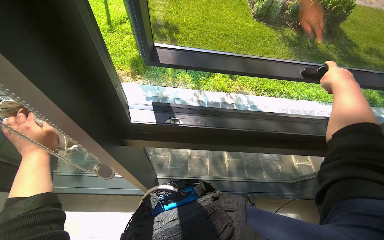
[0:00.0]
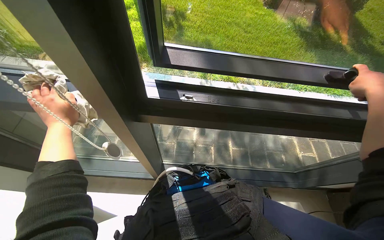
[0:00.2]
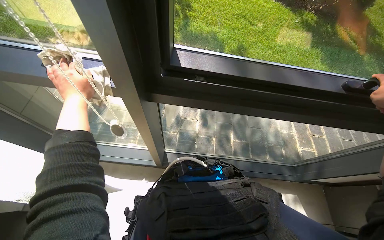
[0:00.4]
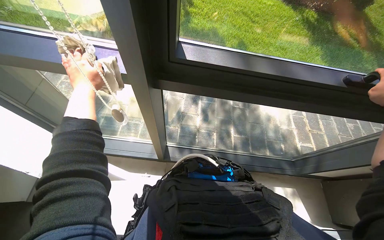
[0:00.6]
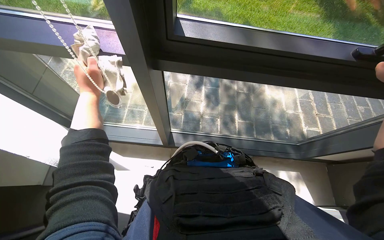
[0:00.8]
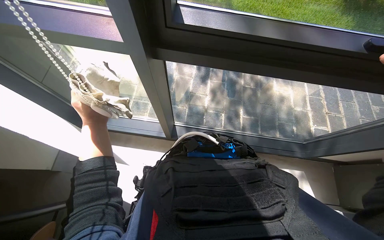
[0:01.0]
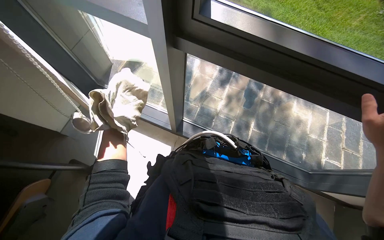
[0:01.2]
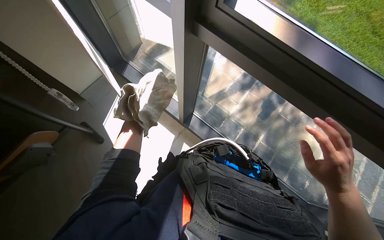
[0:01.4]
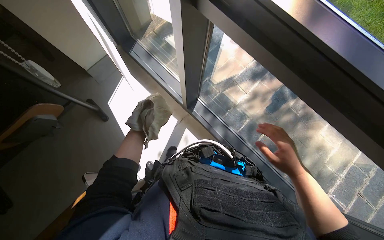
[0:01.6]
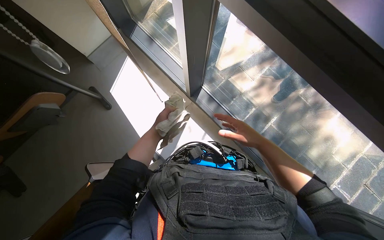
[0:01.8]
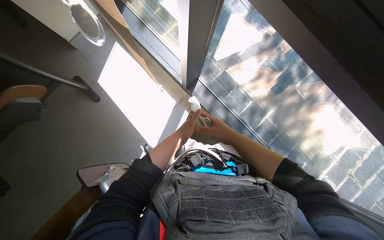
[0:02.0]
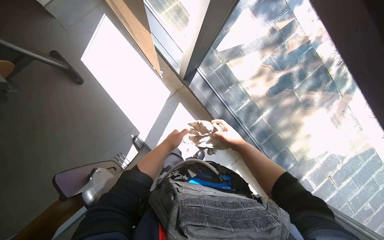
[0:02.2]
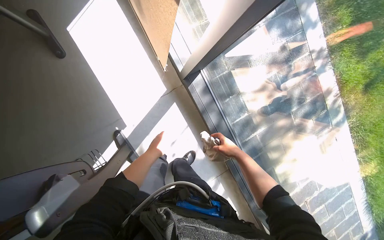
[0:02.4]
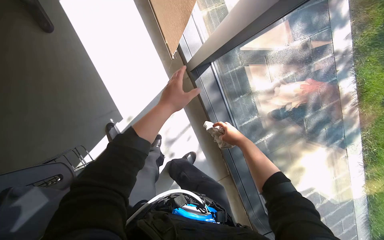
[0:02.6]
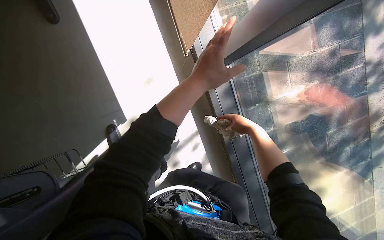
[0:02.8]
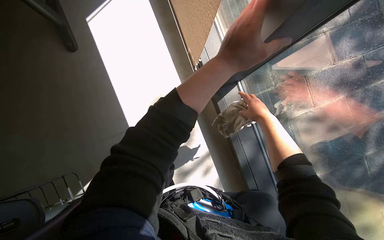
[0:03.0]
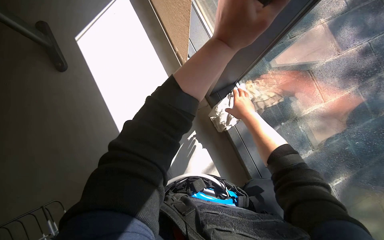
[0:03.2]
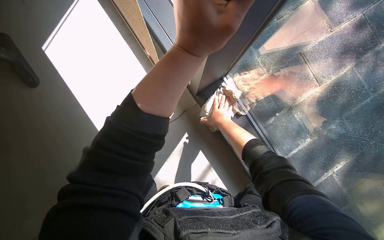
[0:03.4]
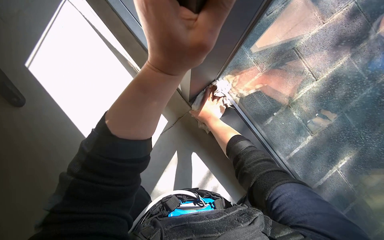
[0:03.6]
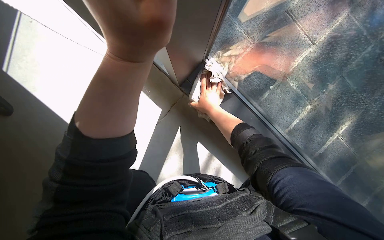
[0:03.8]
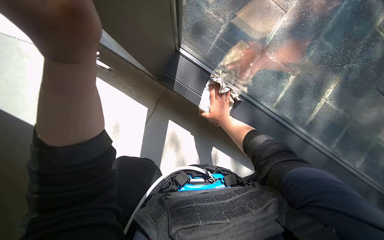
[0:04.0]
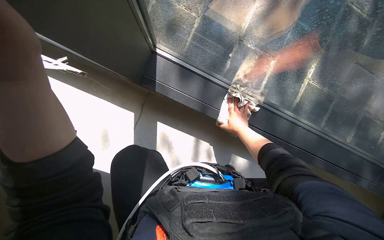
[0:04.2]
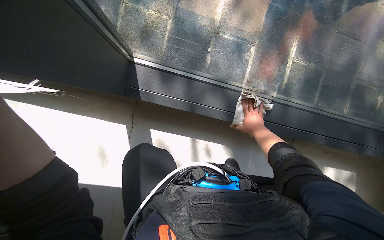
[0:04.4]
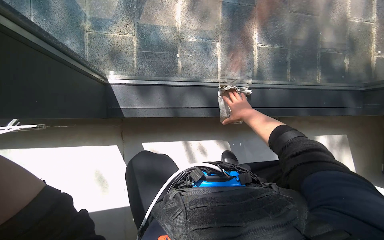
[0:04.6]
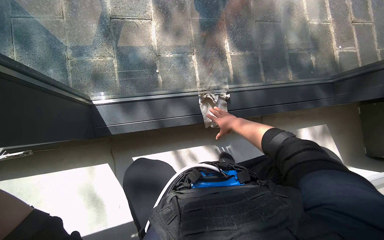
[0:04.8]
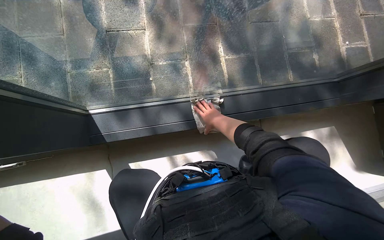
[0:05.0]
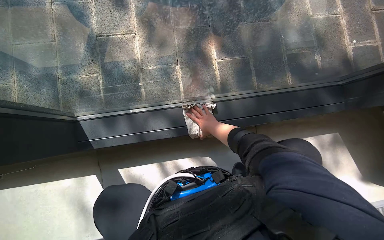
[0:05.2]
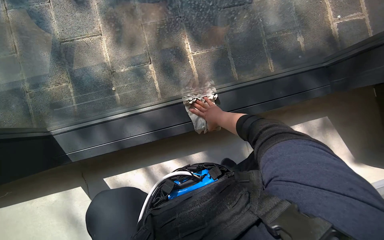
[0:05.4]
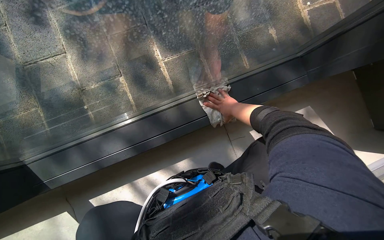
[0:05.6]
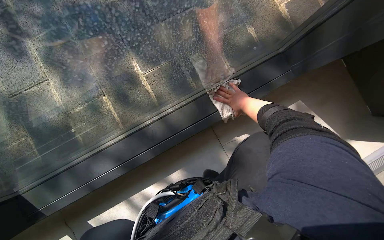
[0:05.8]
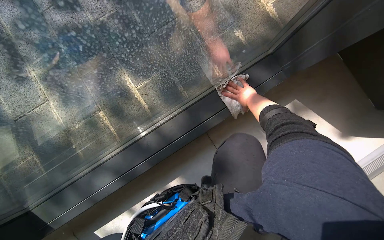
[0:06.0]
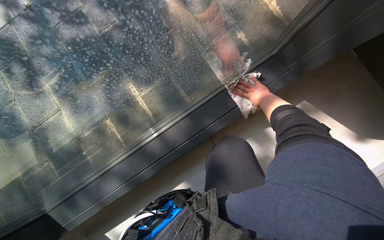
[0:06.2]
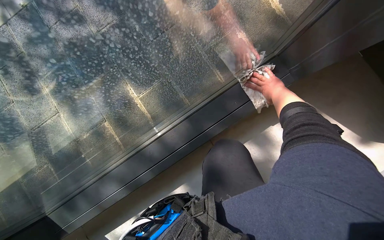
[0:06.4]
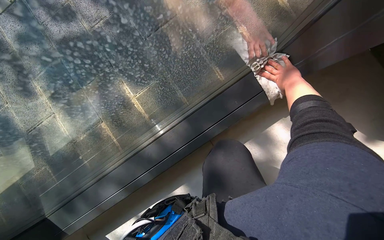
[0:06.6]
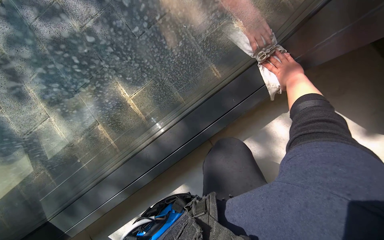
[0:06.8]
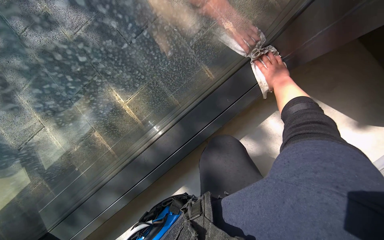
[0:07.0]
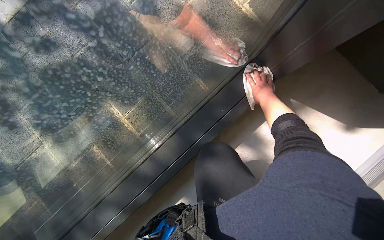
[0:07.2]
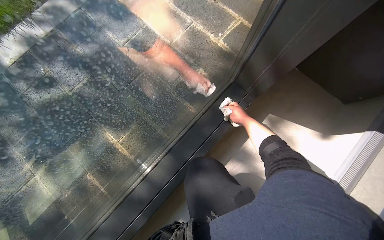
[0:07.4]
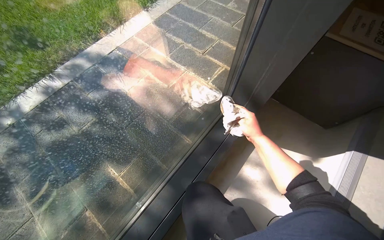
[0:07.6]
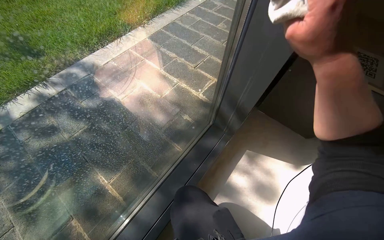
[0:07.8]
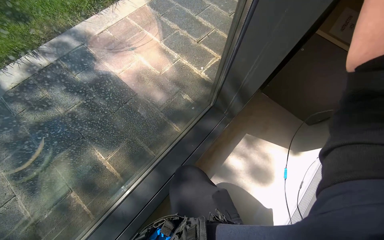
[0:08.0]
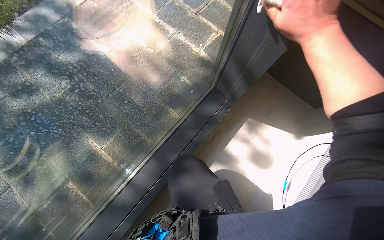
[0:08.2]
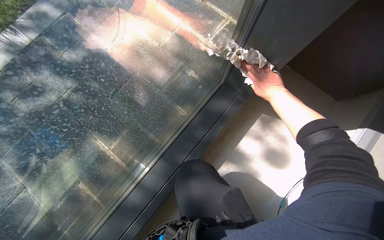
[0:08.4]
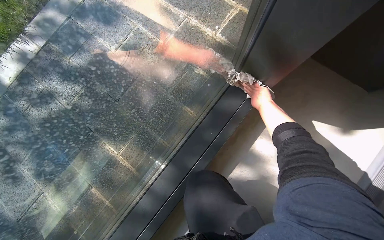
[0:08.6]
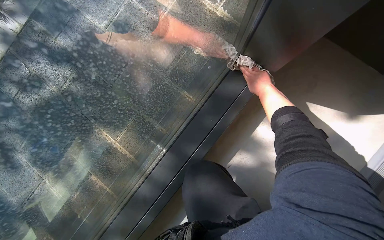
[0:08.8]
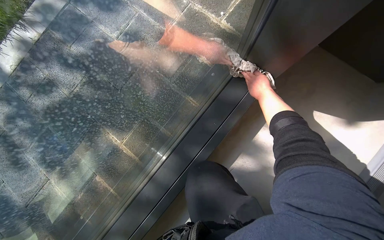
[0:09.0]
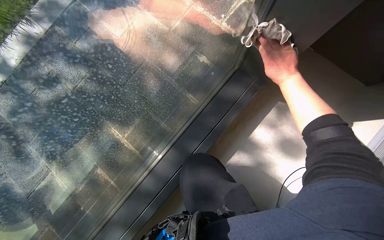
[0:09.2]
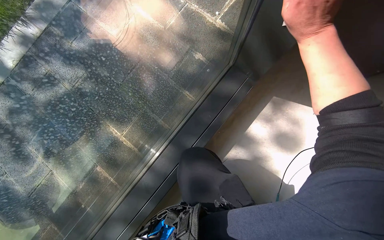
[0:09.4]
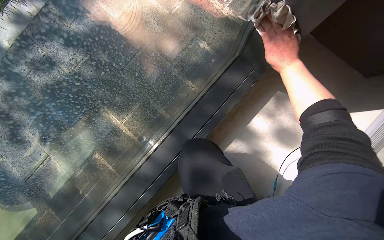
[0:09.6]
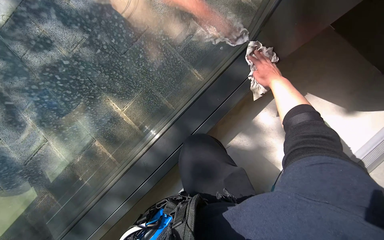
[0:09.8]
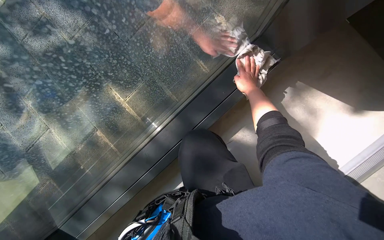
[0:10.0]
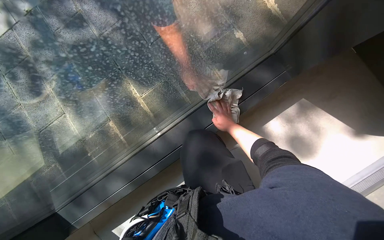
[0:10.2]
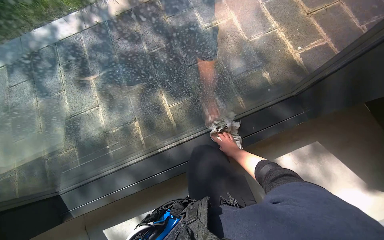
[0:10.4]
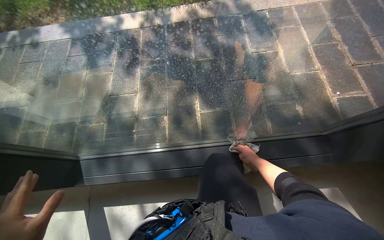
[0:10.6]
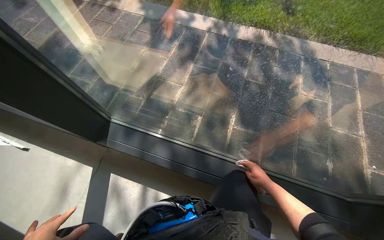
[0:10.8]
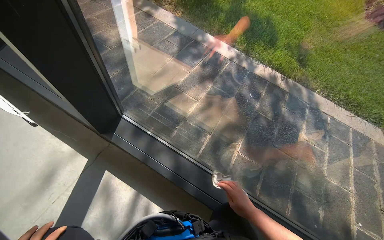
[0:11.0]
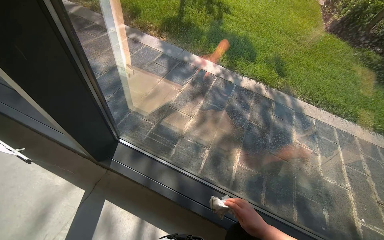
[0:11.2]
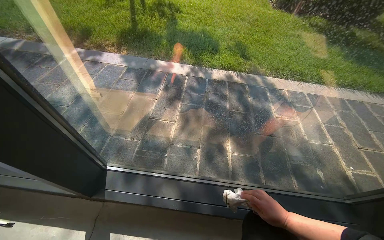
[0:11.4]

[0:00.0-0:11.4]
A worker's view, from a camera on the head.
Job: cleaning windows.
The whole recording: Cleaning window frame. The worker washes the cloth in the bucket and wipes the frame of a large window with it.
0:00.0 to 0:01.4: The view tips downward by some 15 degrees. The scene turns about 30 degrees clockwise in the picture.
0:01.4 to 0:02.8: The camera is carried about 40 cm. The view tilts about 20 degrees downward. Everything in view rotates roughly 30 degrees clockwise.
0:02.8 to 0:04.2: Everything in view rotates roughly 45 degrees counterclockwise.
0:04.2 to 0:05.6: The camera travels roughly 50 cm. The scene turns roughly 50 degrees counterclockwise in the picture.
0:05.6 to 0:07.2: The right hand is displaced to the right by roughly 30 cm.
0:07.2 to 0:08.6: The right hand moves some 60 cm nearer to the camera and comes back.
0:08.6 to 0:10.0: The right hand goes some 10 cm to the left, and travels nearer to the camera and back again, about 30 cm each way.
0:10.0 to 0:11.4: The head travels some 50 cm. The camera pitches upward, by roughly 30 degrees. Everything in view rotates some 55 degrees clockwise.

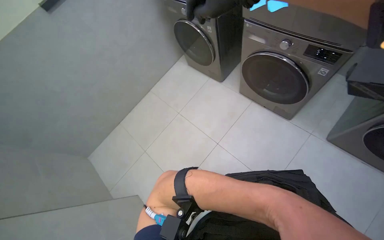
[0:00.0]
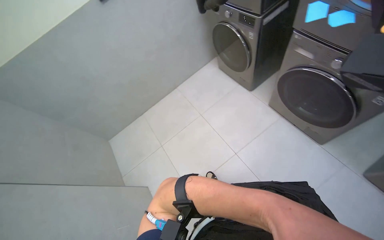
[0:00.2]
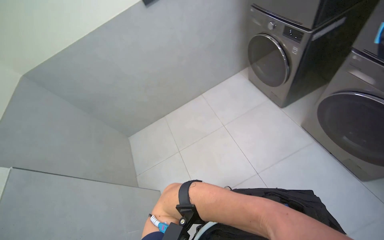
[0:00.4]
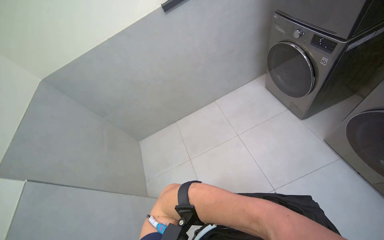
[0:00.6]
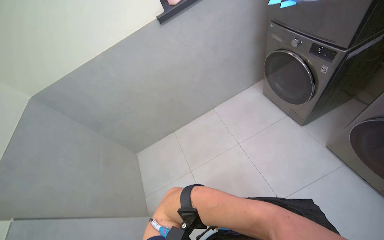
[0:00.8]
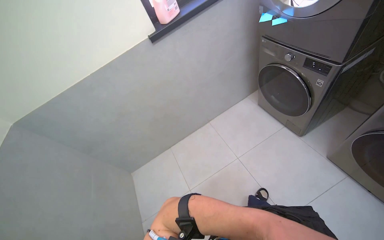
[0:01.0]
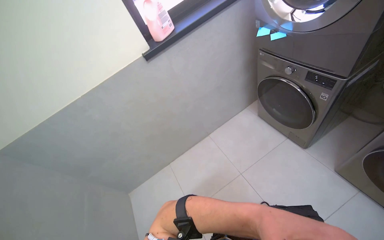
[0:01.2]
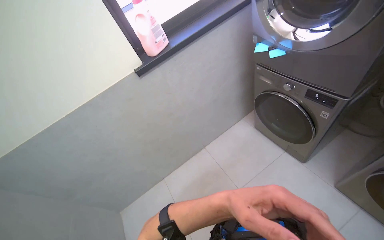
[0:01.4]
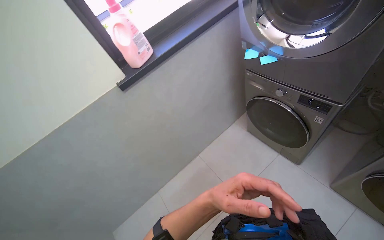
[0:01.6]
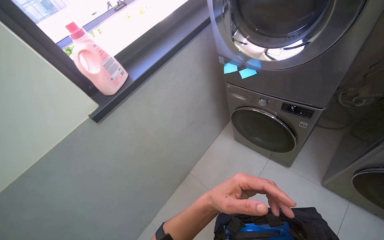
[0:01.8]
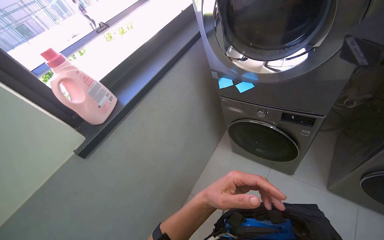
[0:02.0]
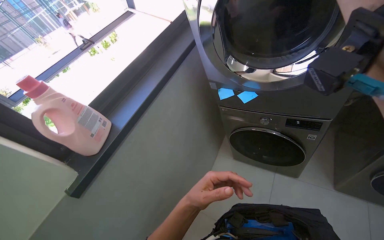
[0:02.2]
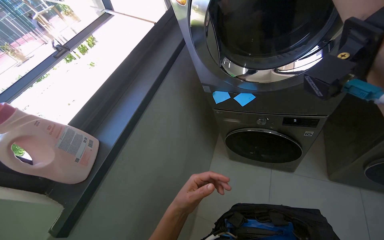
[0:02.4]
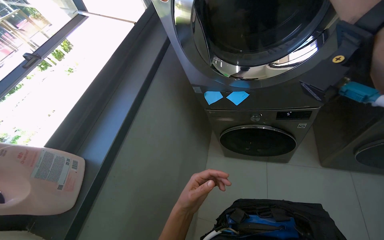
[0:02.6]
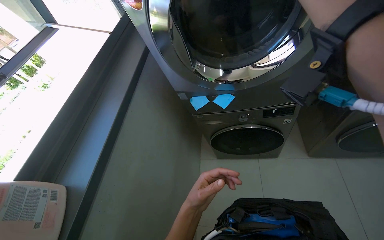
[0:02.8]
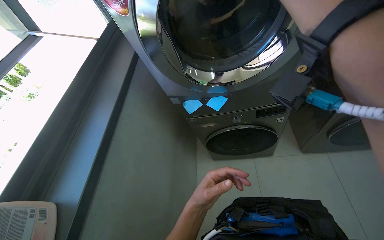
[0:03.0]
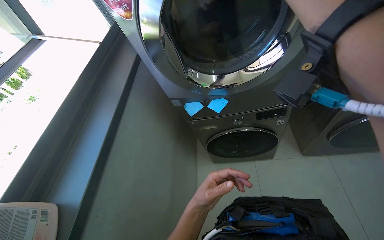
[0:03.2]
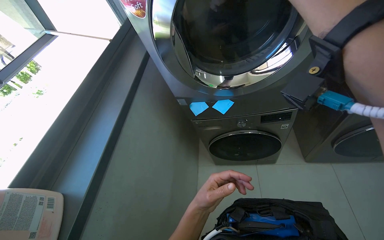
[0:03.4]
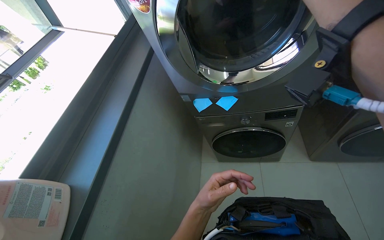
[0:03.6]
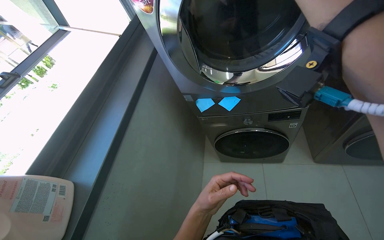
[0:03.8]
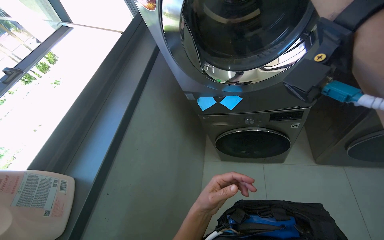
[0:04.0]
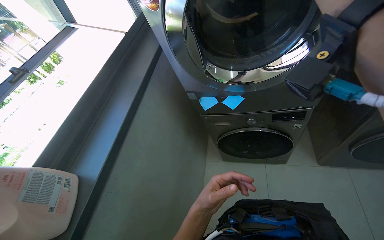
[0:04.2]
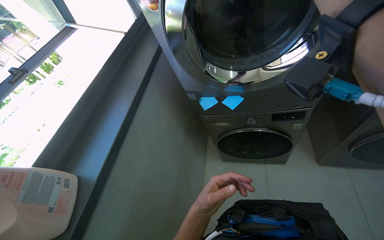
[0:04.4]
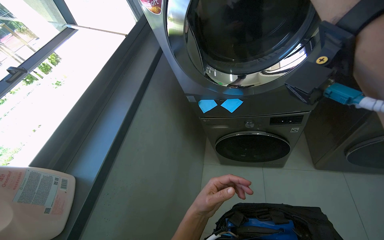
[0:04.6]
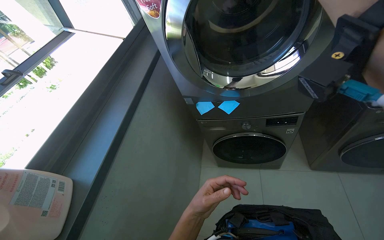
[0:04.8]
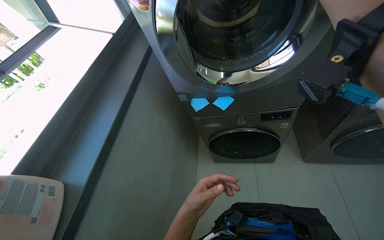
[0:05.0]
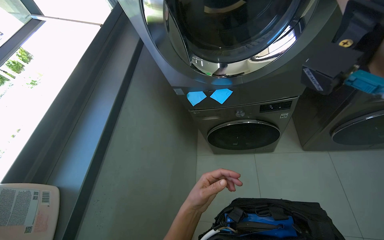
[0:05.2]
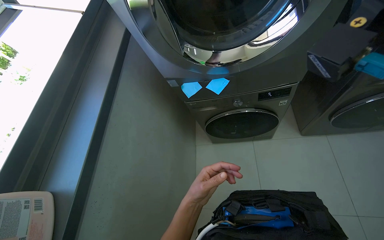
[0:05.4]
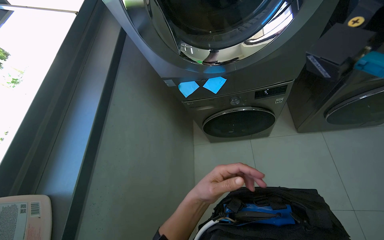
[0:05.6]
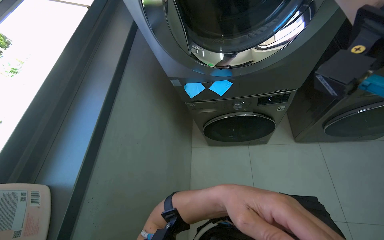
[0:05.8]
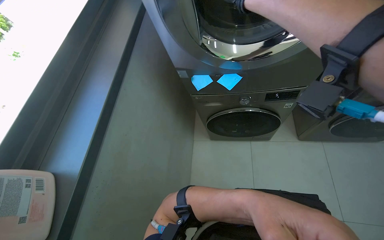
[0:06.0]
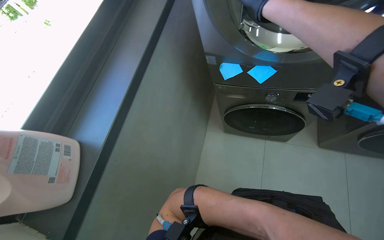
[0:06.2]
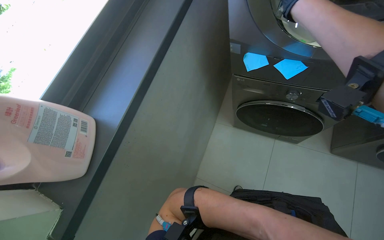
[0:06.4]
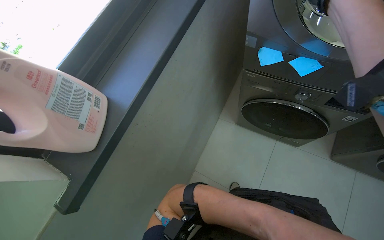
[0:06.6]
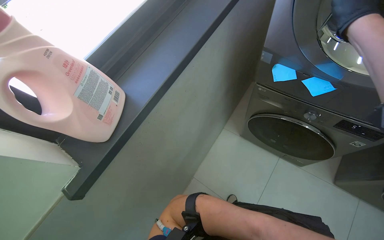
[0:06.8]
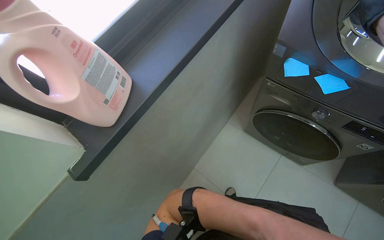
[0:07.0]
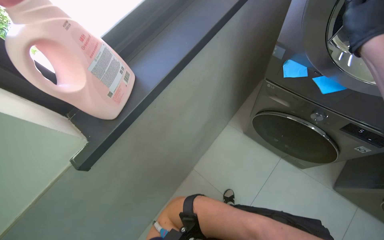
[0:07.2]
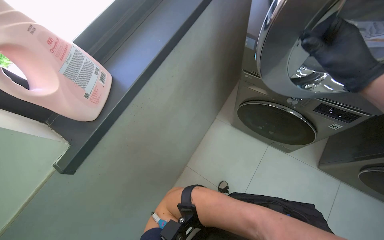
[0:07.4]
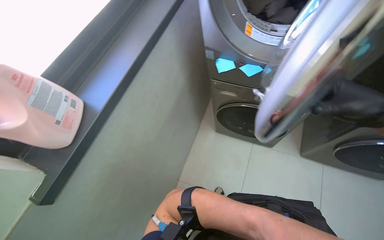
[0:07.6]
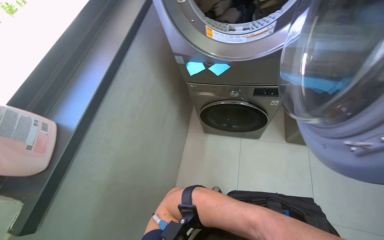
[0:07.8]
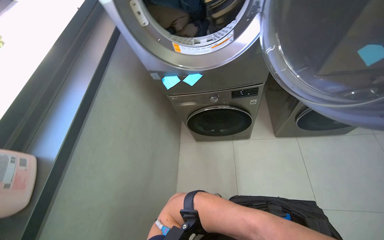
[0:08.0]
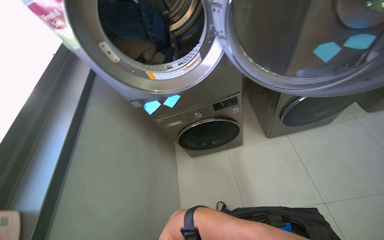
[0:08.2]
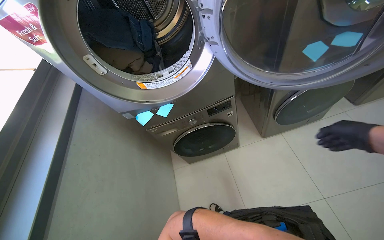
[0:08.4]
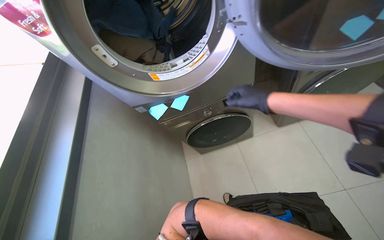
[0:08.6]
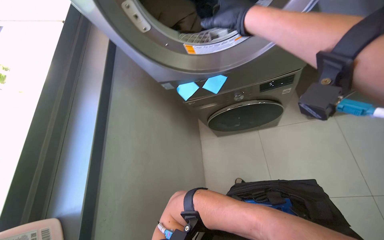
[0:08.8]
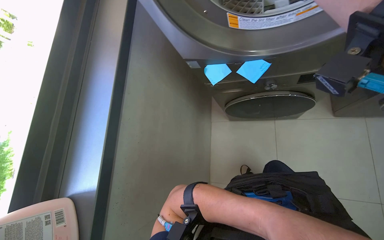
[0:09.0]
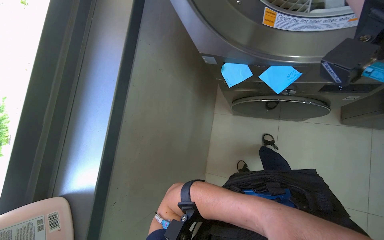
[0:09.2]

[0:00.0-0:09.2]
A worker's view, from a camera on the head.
Job: managing laundry.
The whole recording: Unloading clothes and notes from washing machine. The worker unloads clothes from the washing machine and removes sticky notes, placing them in a basket.
0:00.0 to 0:01.6: The wearer moves roughly 70 cm. The view tilts about 15 degrees upward.
0:01.6 to 0:03.0: The camera is carried about 40 cm. The wearer's head swings roughly 50 degrees to the right. The camera pitches upward, by roughly 15 degrees.
0:04.6 to 0:06.2: The view tips downward by roughly 15 degrees.
0:07.6 to 0:09.2: The wearer looks roughly 20 degrees further downward.
